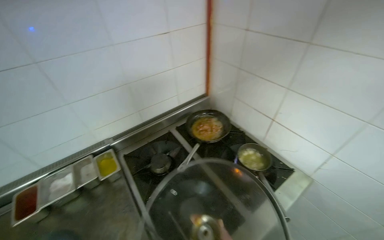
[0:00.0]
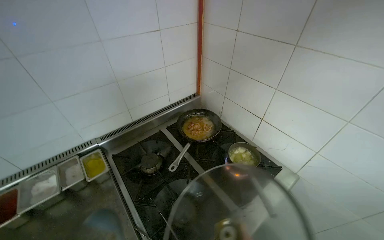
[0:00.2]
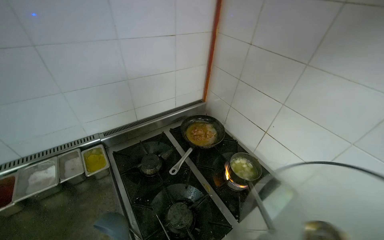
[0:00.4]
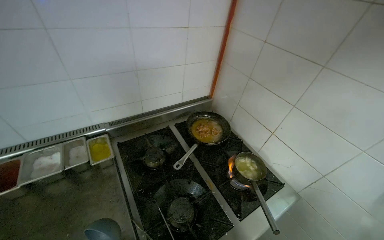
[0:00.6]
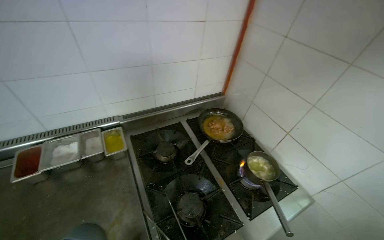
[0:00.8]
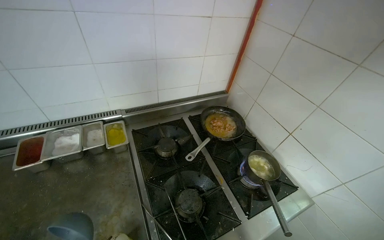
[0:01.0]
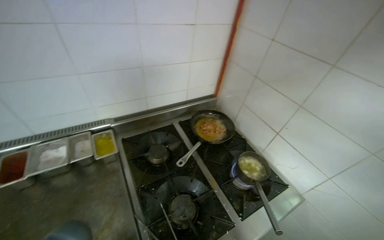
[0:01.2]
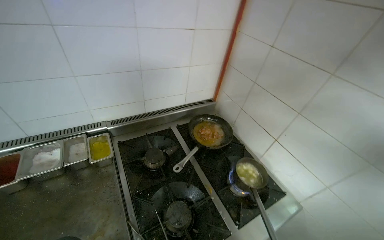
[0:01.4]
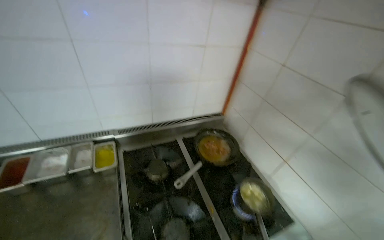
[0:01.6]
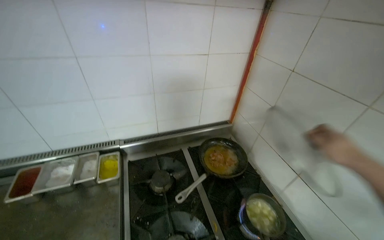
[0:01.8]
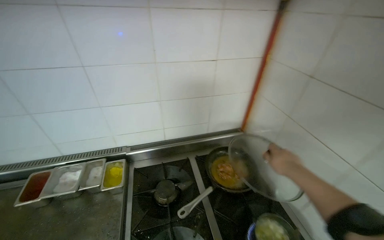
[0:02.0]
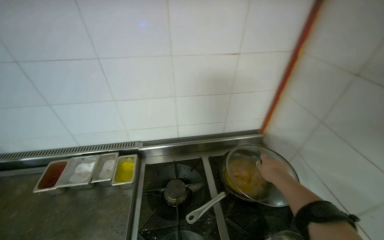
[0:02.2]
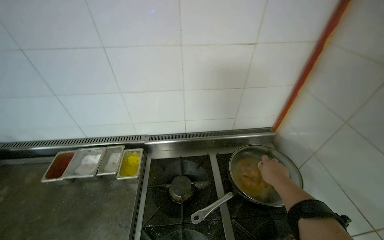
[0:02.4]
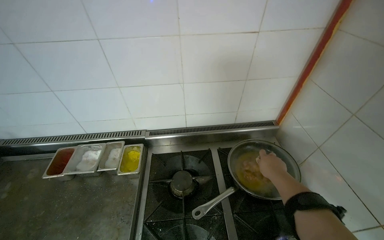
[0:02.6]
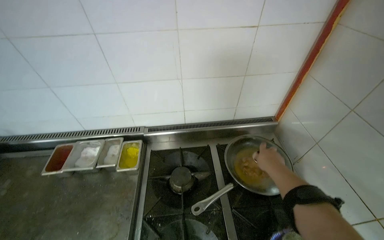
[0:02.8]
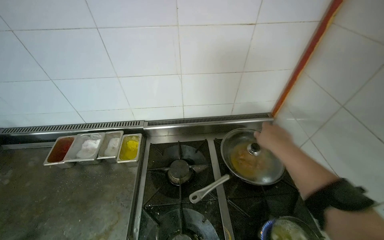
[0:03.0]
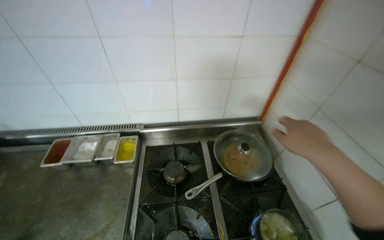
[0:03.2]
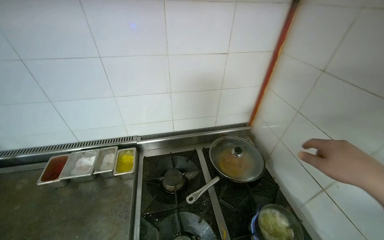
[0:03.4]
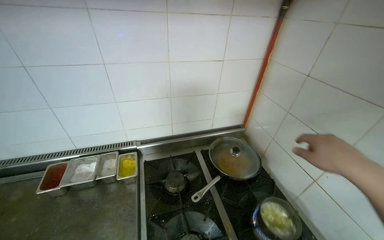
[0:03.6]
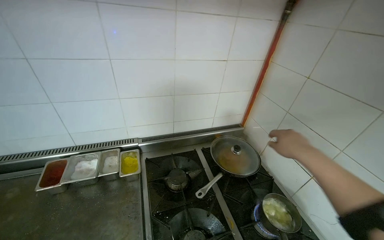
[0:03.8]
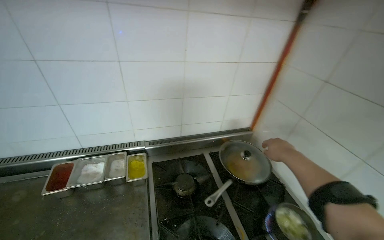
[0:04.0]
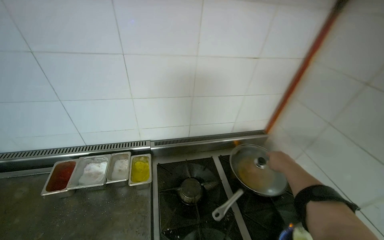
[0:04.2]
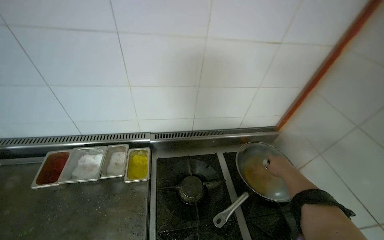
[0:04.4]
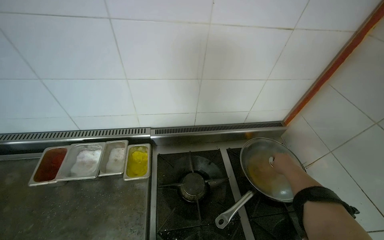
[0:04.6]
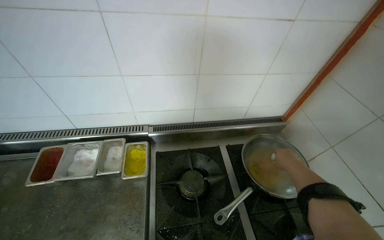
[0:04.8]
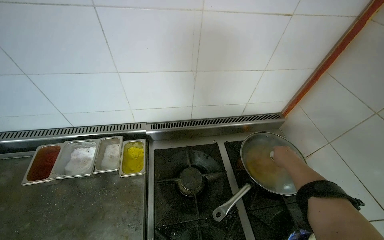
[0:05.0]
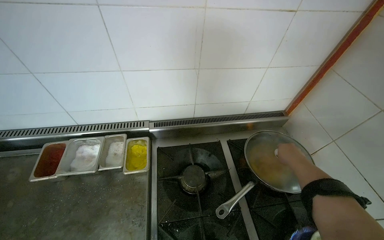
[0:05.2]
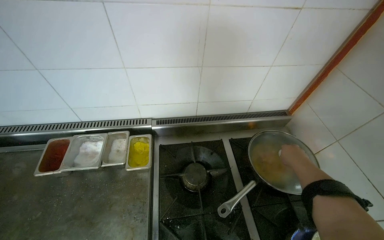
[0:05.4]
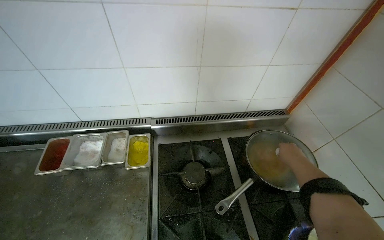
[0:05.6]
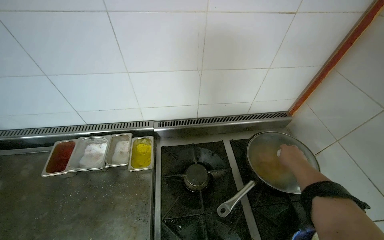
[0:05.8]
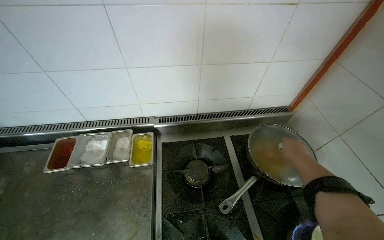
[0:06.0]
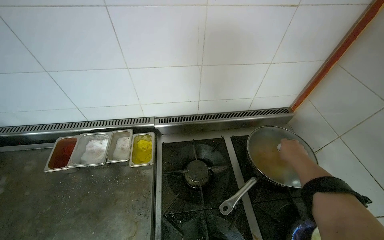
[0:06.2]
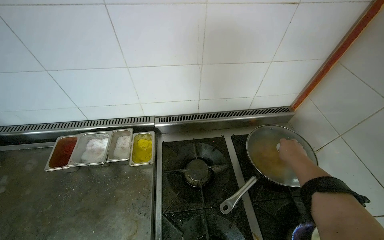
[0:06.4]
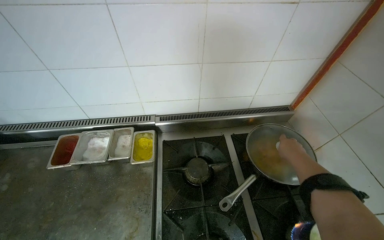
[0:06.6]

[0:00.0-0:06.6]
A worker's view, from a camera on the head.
Job: cooking food.
The whole recording: Cooking food on stove. The worker stirs and flips food in a pan, adds liquid, and monitors the cooking process on the stove.
0:01.6 to 0:03.2: The view swings about 15 degrees to the left.
0:03.2 to 0:05.0: The right hand moves farther from the camera, approximately 30 cm.

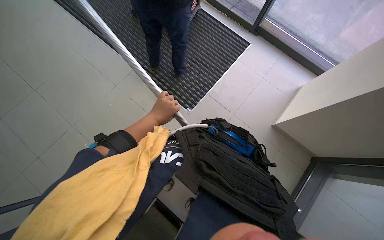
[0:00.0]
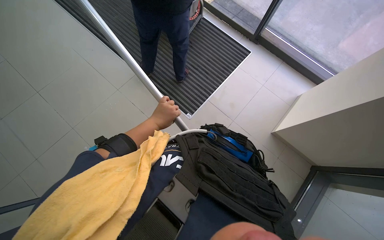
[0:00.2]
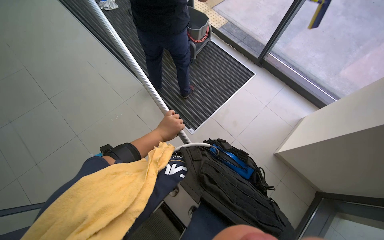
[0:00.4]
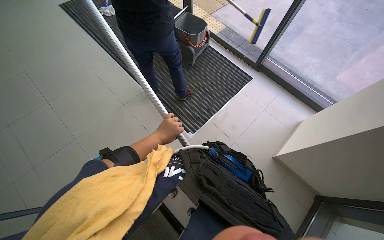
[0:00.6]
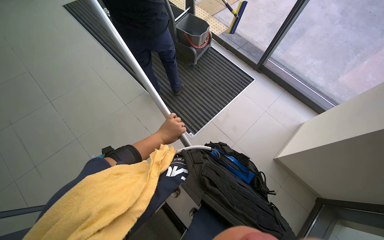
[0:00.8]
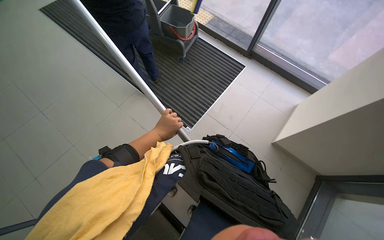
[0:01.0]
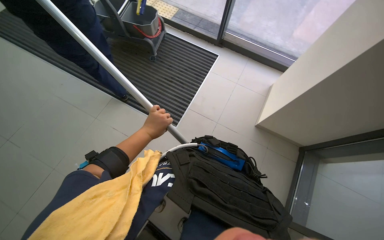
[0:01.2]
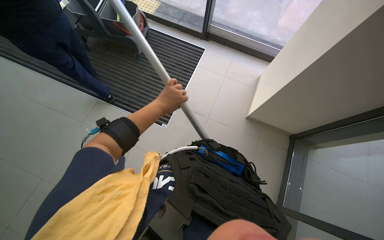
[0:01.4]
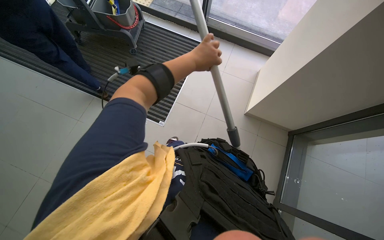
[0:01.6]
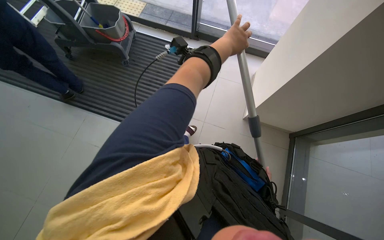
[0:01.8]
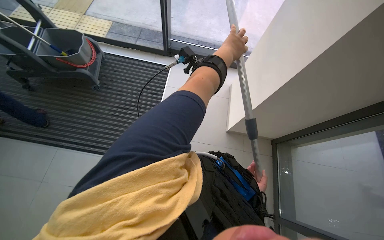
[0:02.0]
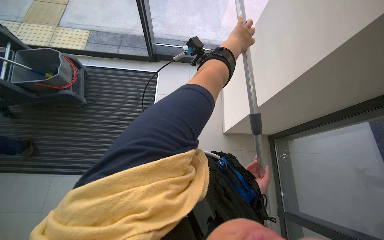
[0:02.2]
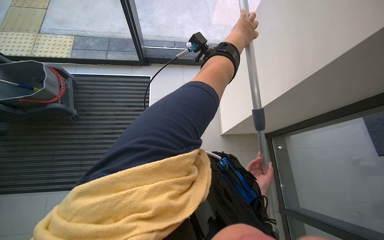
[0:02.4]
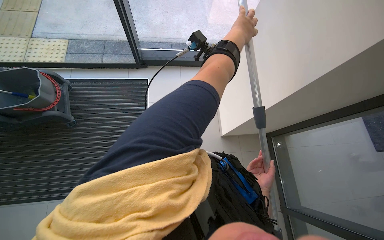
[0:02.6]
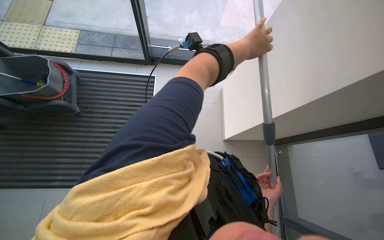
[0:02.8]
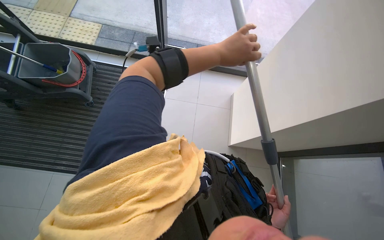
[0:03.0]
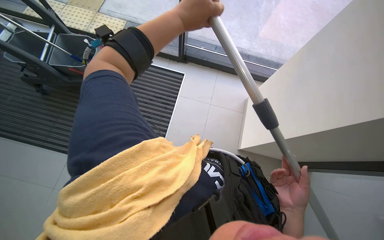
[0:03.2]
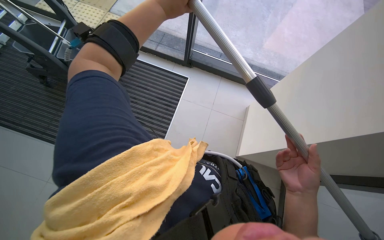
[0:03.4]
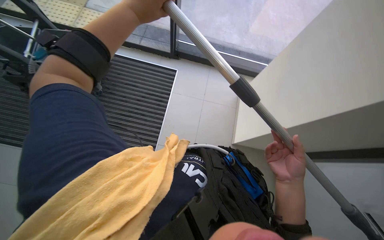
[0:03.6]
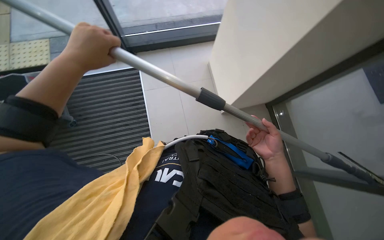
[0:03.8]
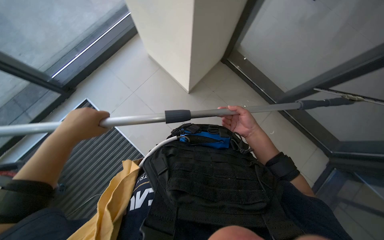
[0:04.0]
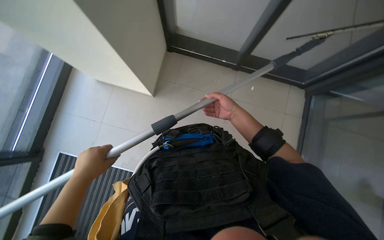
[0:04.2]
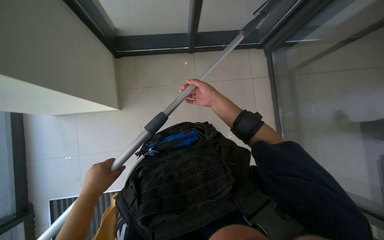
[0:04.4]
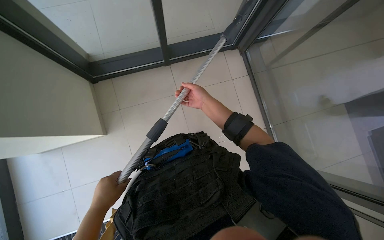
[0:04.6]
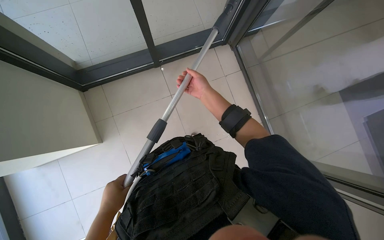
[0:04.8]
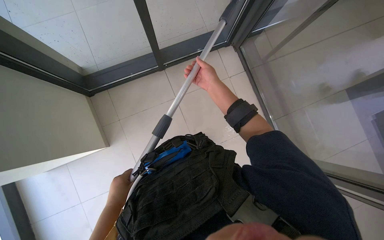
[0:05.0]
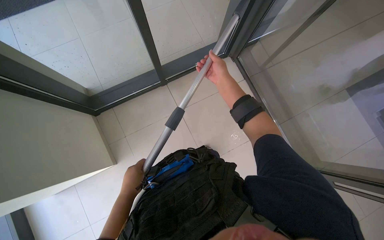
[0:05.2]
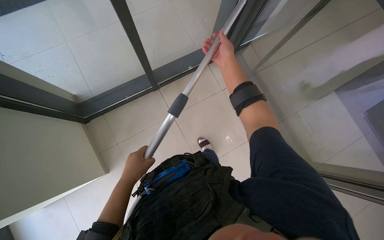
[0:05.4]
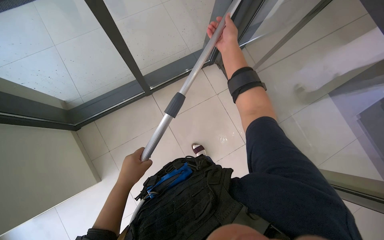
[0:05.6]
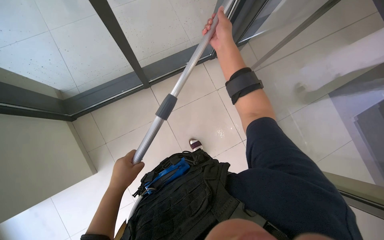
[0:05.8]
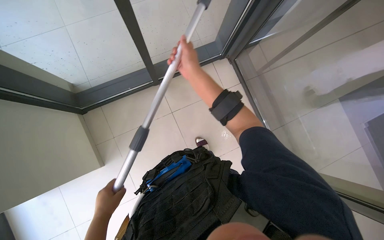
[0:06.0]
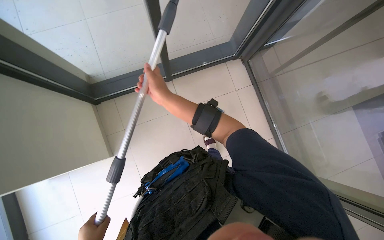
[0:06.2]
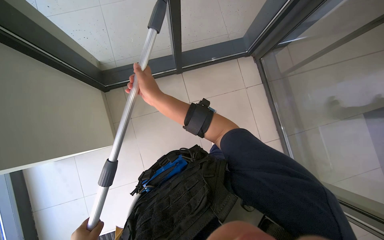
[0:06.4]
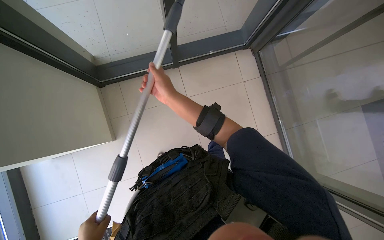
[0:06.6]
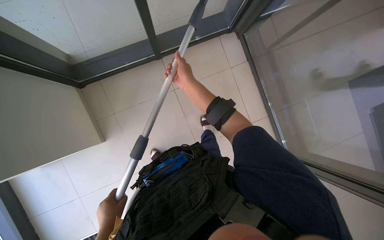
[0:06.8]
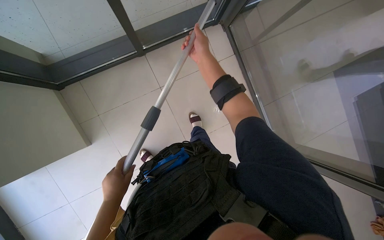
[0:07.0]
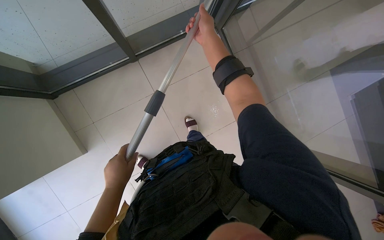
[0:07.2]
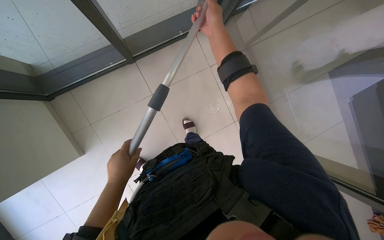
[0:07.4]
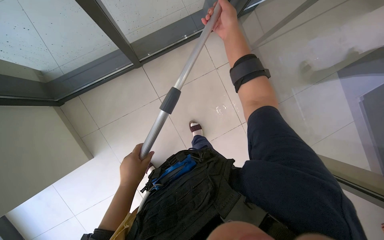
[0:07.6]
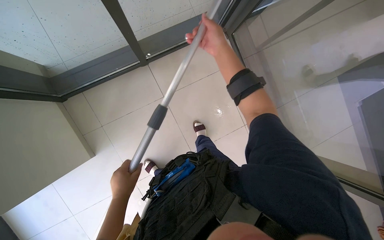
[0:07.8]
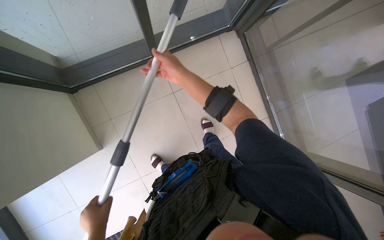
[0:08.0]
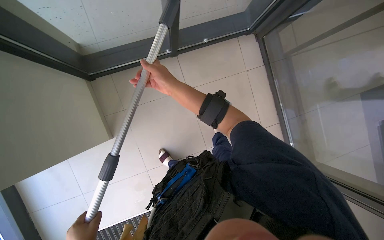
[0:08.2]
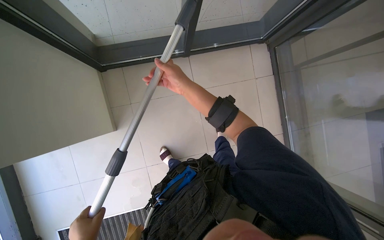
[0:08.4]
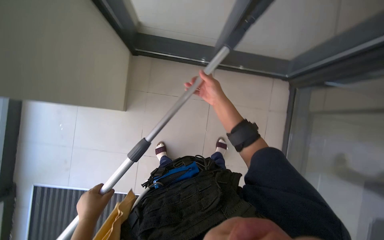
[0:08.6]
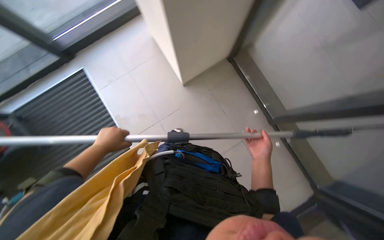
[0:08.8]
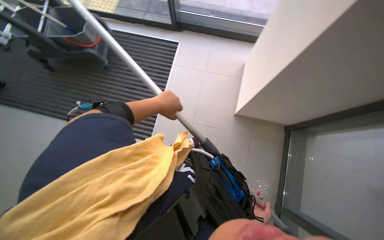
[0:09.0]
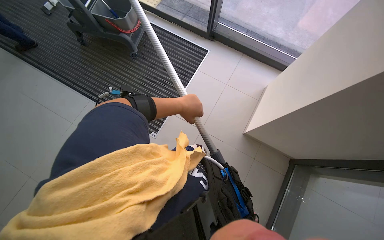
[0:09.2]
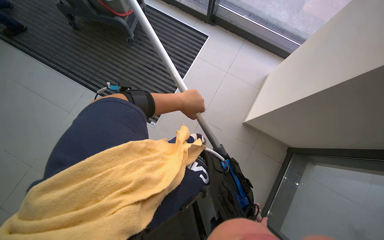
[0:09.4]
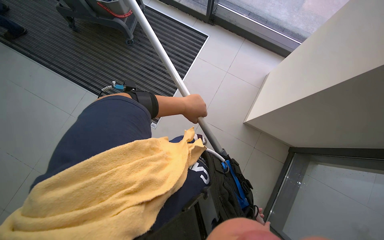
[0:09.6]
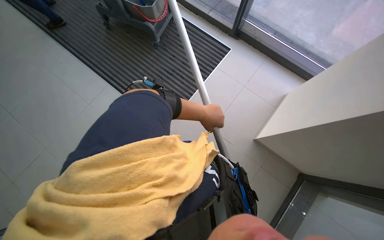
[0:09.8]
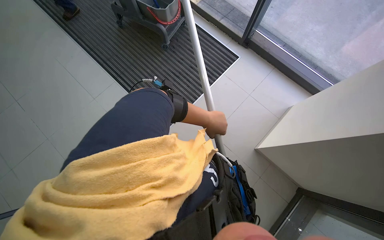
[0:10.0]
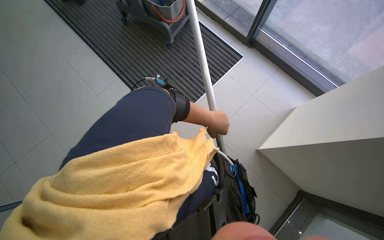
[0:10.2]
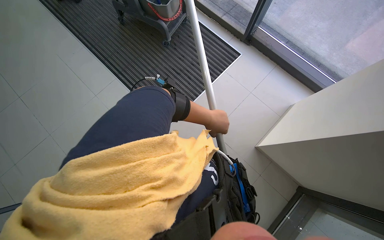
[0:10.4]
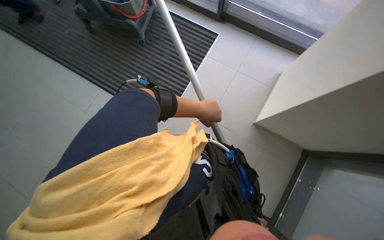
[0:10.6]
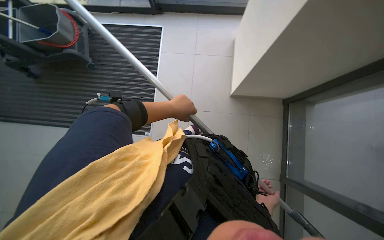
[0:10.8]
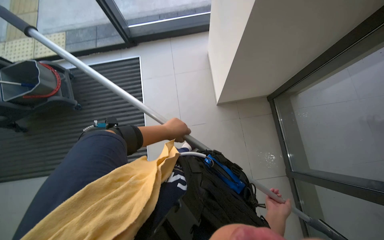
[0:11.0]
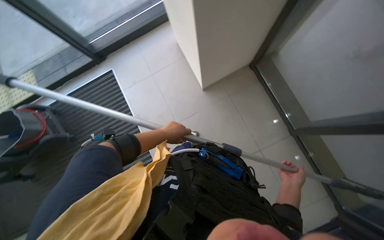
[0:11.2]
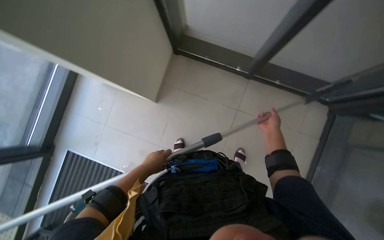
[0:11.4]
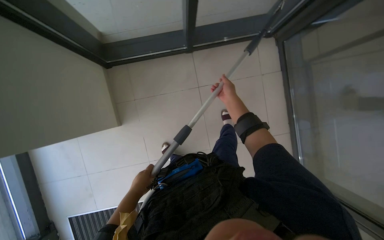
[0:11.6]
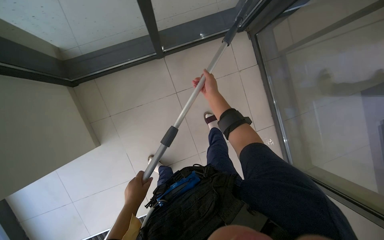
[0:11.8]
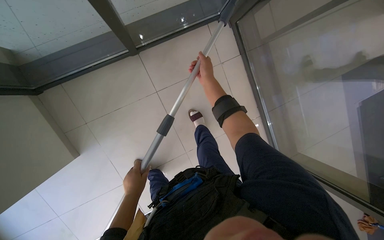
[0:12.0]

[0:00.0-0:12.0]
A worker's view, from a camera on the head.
Job: cleaning windows.
The whole recording: Cleaning glass windows. The worker cleans the large glass windows using a squeegee on a long pole and a cloth.
0:00.0 to 0:01.6: The wearer looks about 20 degrees further to the right.
0:03.0 to 0:04.4: The wearer's head swings some 60 degrees to the right.
0:06.0 to 0:07.6: The right hand heads to the right, covering some 10 cm.
0:07.6 to 0:09.0: The wearer's head swings approximately 100 degrees to the left. The wearer looks some 15 degrees further upward.
0:09.0 to 0:10.4: The scene rotates clockwise by about 30 degrees.
0:10.4 to 0:12.0: The head rotates roughly 160 degrees to the right.
